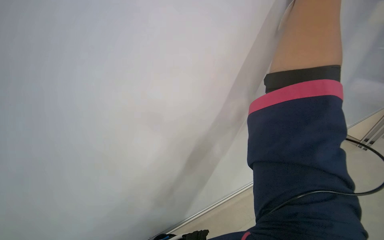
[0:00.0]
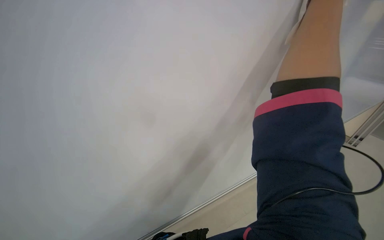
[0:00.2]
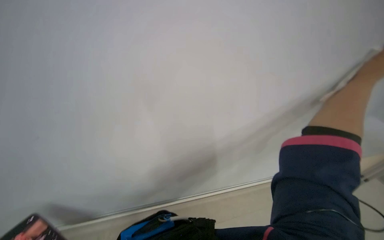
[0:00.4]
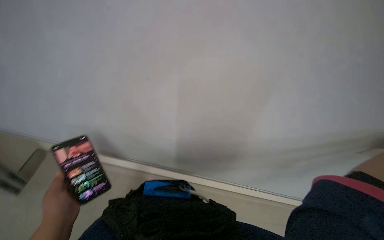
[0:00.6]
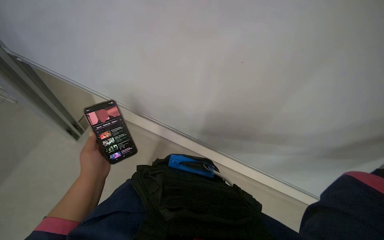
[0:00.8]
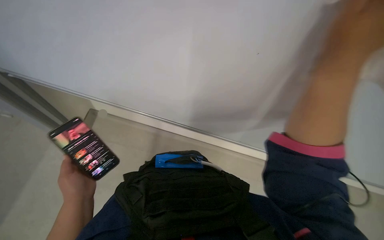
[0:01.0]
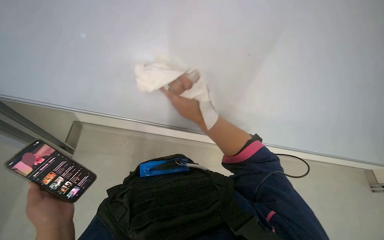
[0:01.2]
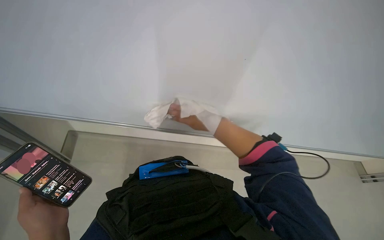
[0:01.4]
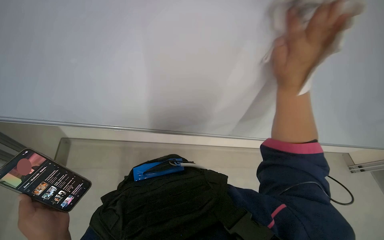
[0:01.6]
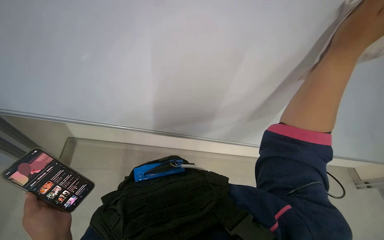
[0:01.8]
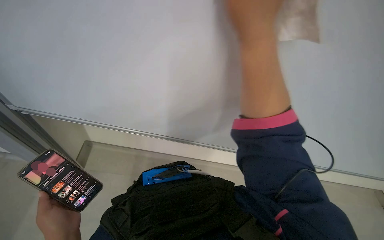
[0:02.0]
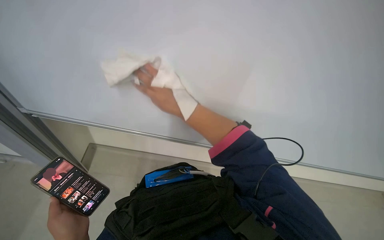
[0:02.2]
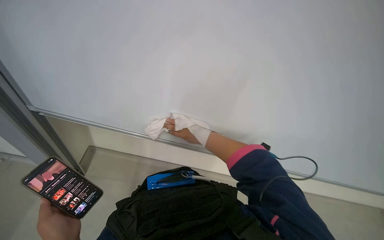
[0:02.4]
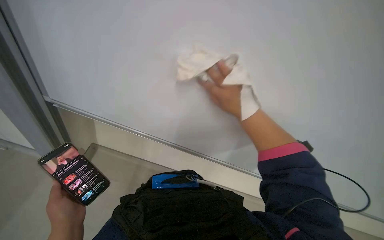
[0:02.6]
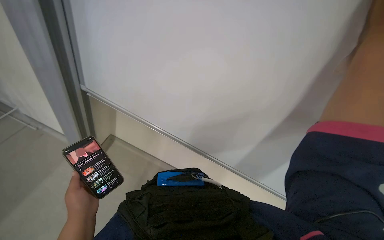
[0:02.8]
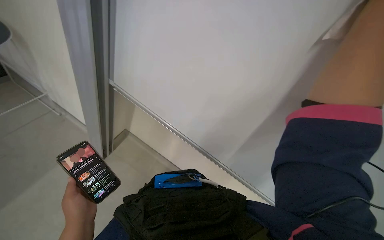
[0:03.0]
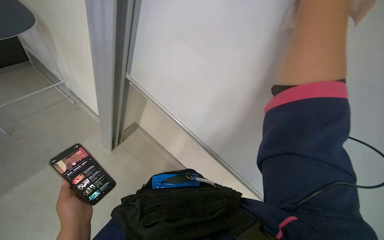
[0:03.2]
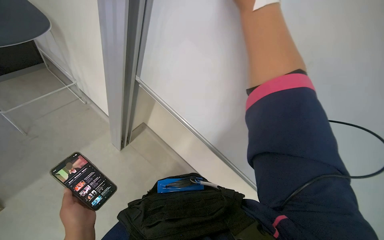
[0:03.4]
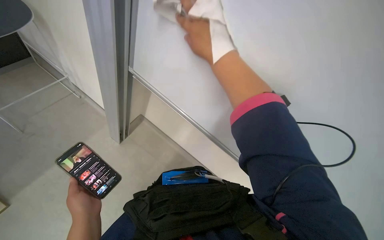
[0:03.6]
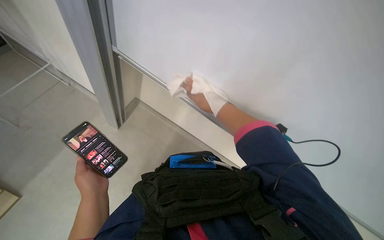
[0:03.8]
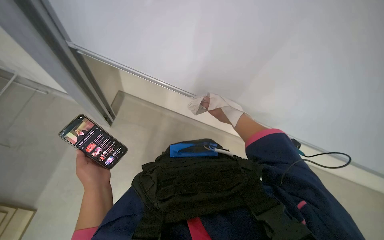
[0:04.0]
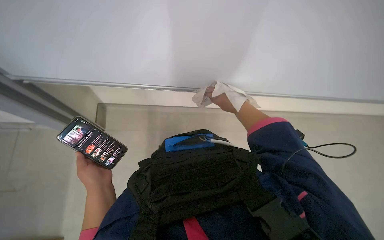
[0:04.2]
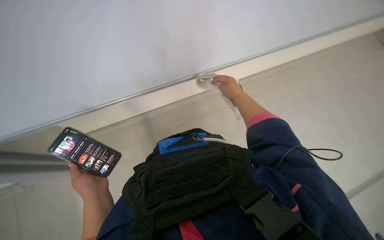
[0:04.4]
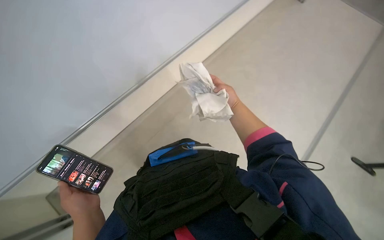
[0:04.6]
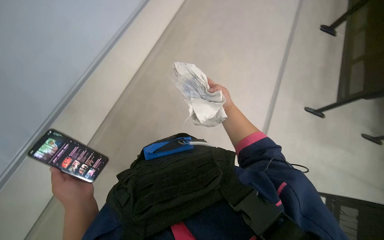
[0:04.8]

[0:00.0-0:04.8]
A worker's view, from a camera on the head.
Job: wiping surfaces.
The whole recording: Wiping surfaces in lecture hall. The worker wipes various surfaces in the lecture hall with a cloth.
0:00.0 to 0:01.6: The wearer looks roughly 25 degrees further downward.
0:03.2 to 0:04.8: The view tilts some 20 degrees downward.

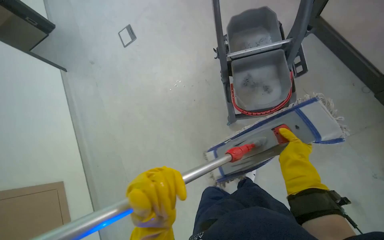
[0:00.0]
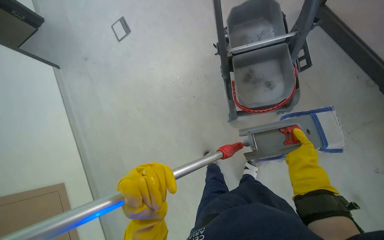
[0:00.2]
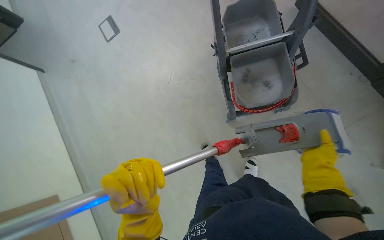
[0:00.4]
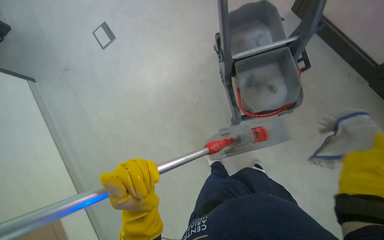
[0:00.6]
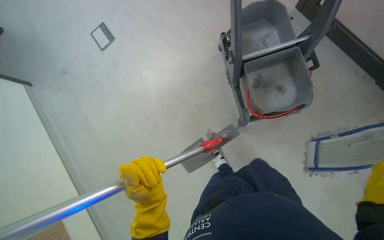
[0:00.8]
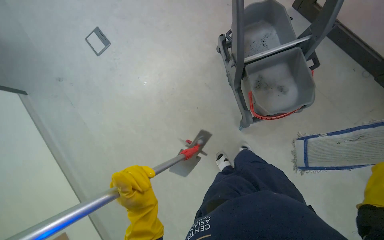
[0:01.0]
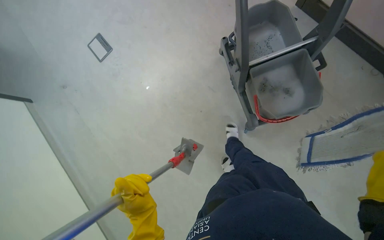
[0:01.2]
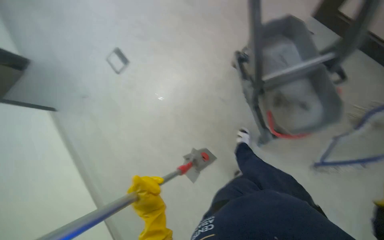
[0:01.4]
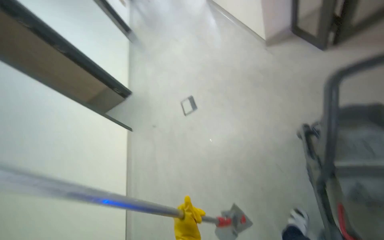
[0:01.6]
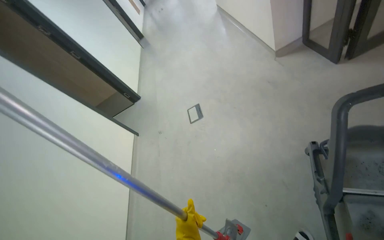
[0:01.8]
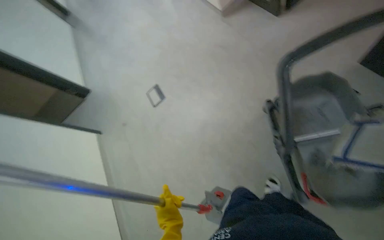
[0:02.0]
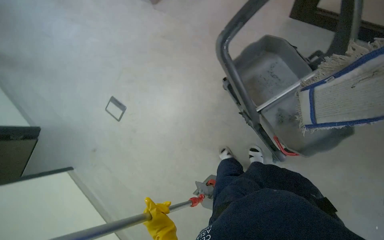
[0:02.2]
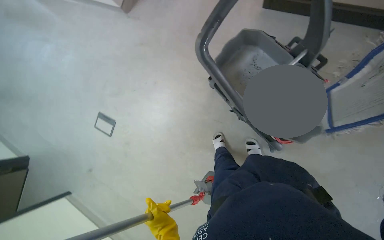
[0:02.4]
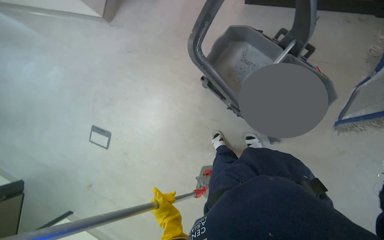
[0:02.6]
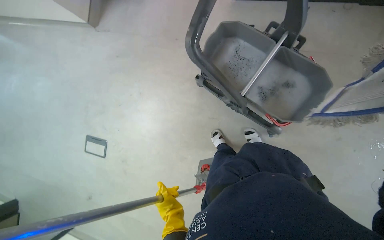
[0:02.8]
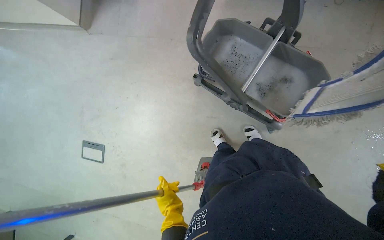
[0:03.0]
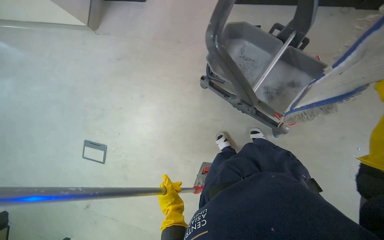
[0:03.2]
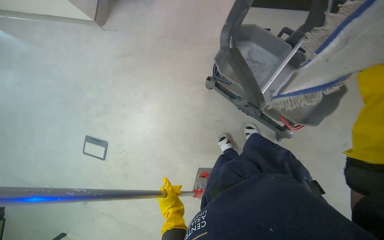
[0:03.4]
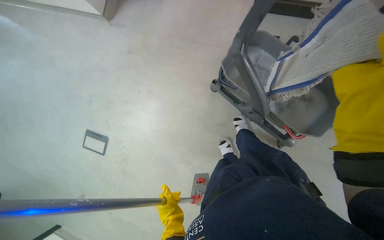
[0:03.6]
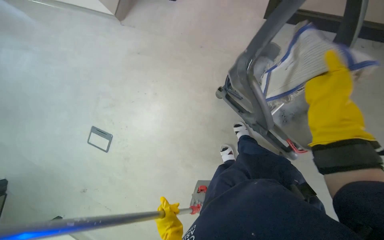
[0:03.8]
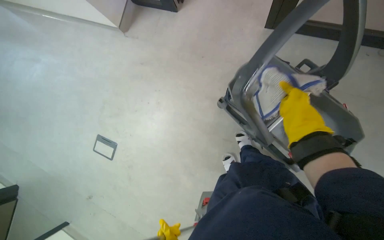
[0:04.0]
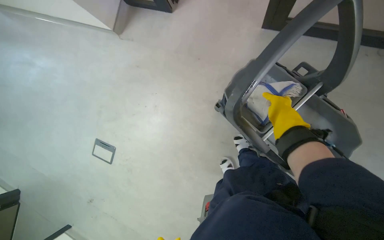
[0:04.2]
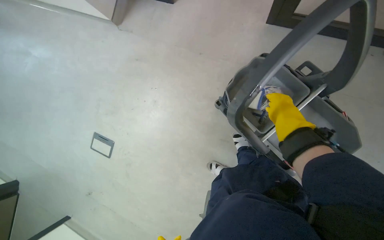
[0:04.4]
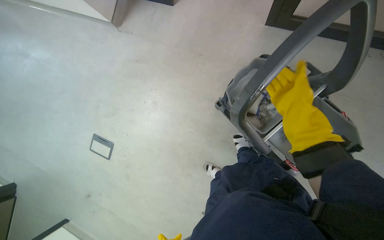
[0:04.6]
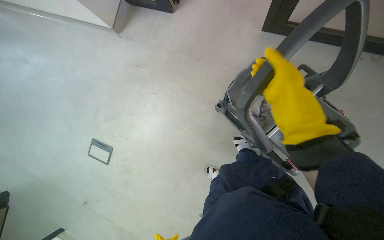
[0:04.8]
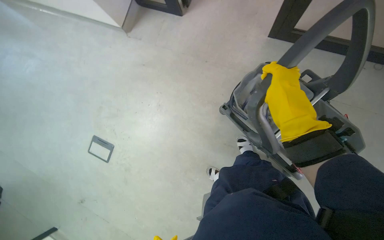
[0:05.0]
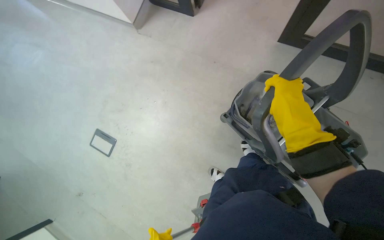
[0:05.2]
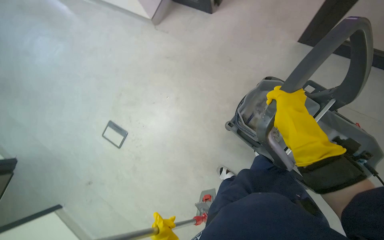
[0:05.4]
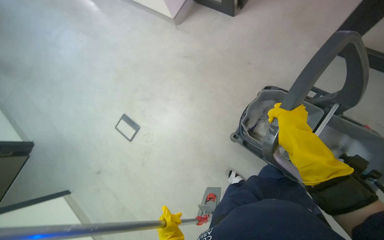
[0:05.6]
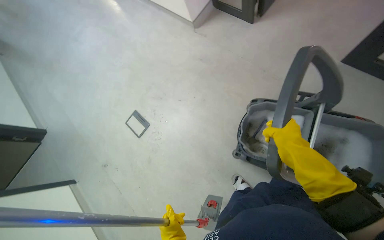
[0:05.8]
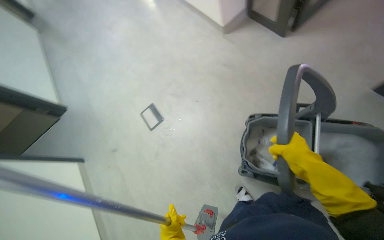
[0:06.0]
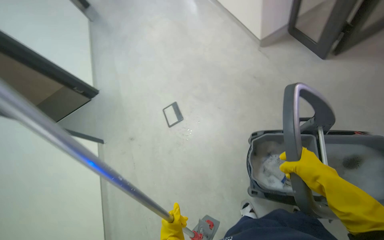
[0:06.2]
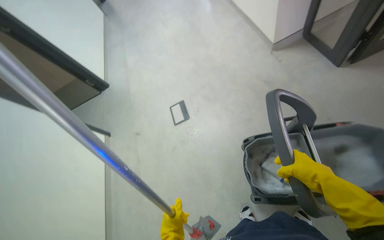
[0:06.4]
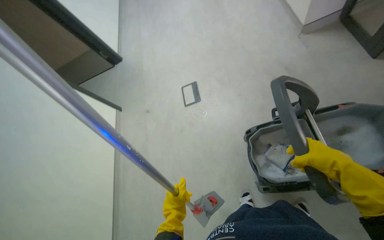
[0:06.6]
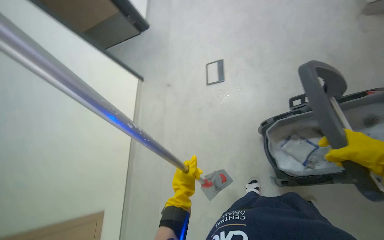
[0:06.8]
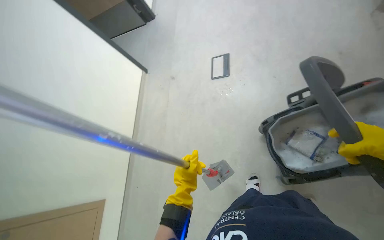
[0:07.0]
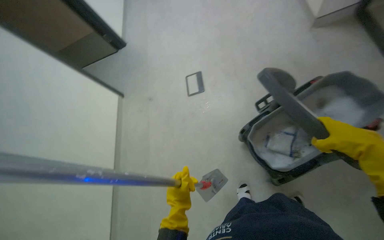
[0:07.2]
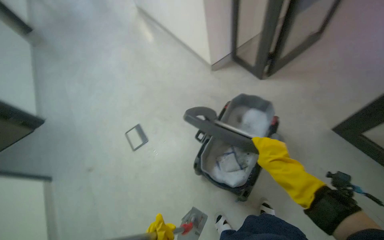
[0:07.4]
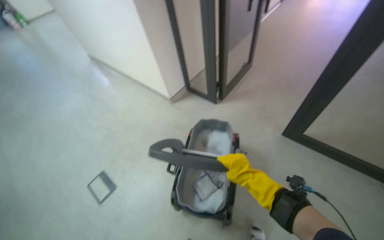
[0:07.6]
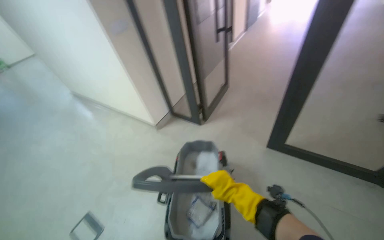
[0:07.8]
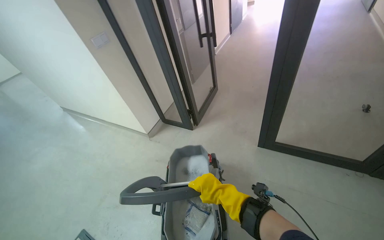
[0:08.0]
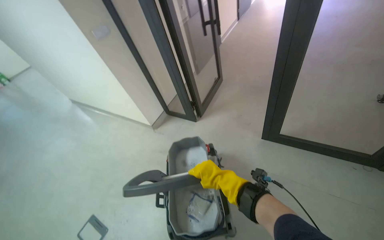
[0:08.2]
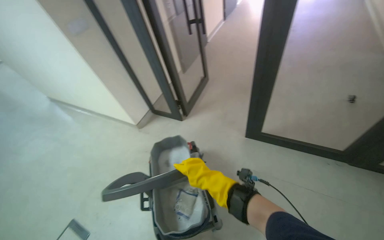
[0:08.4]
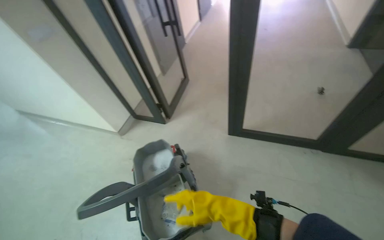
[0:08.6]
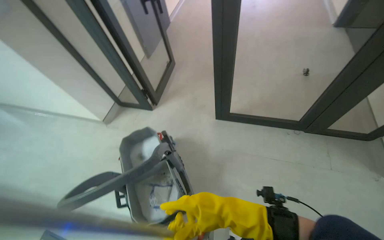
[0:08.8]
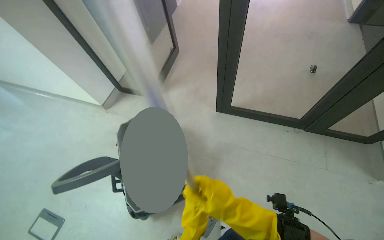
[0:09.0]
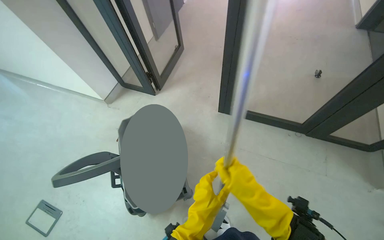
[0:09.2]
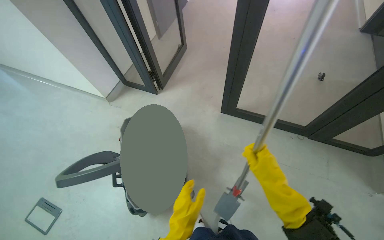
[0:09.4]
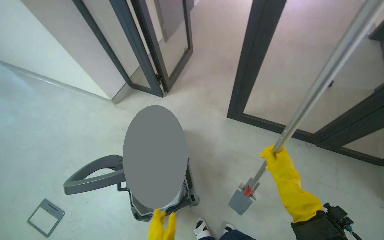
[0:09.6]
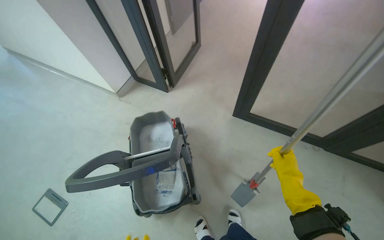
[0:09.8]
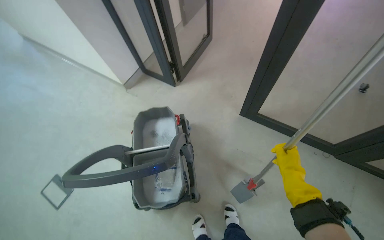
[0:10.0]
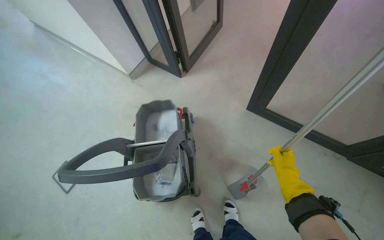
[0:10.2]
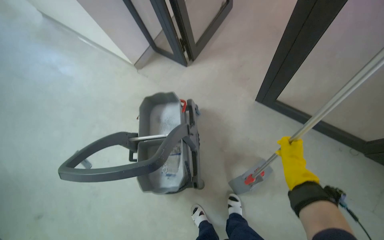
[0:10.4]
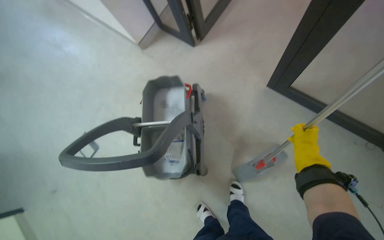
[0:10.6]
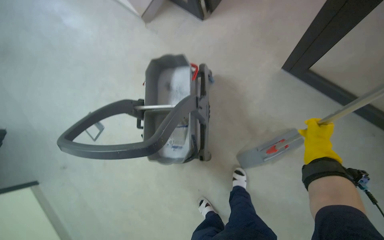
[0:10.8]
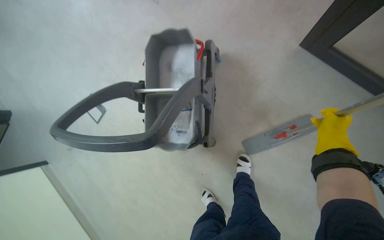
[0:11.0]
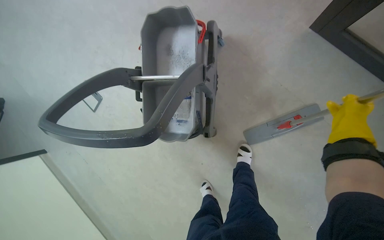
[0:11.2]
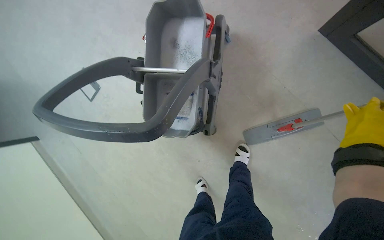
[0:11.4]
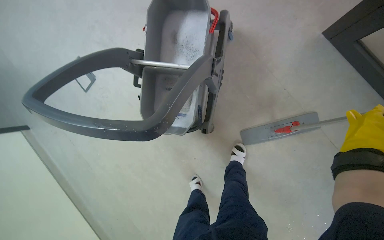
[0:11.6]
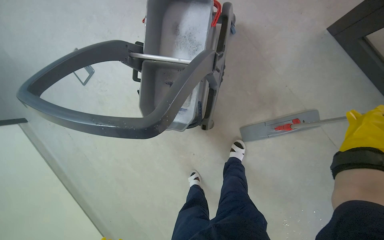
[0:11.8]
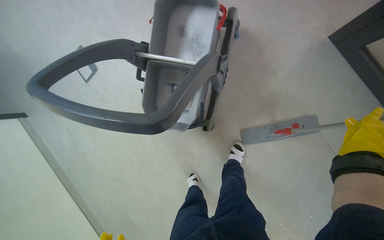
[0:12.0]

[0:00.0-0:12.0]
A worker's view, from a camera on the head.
Job: preparing cleaning supplies.
The whole recording: Preparing mop for cleaning. The worker detaches and attaches mop heads, then dips and wrings the mop.
0:00.0 to 0:01.6: The view tips upward by some 20 degrees.
0:01.6 to 0:03.0: The head rotates some 60 degrees to the right.
0:04.4 to 0:06.0: The scene rotates clockwise by some 30 degrees.
0:06.0 to 0:07.6: The view swings some 20 degrees to the right. The wearer looks roughly 20 degrees further upward.
0:07.6 to 0:09.0: The head turns to the right by approximately 20 degrees. The right hand goes about 20 cm nearer to the camera and down the picture.
0:09.0 to 0:10.4: The wearer looks approximately 20 degrees further to the left. The wearer looks approximately 15 degrees further downward. The right hand goes approximately 40 cm farther from the camera, up the picture and to the right.
0:10.4 to 0:12.0: The camera pitches downward, by roughly 30 degrees.

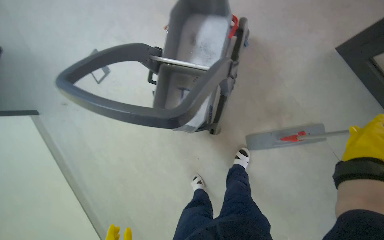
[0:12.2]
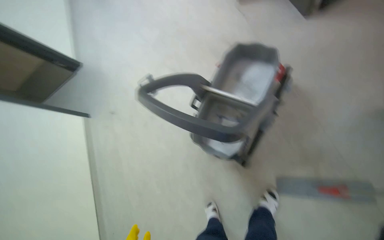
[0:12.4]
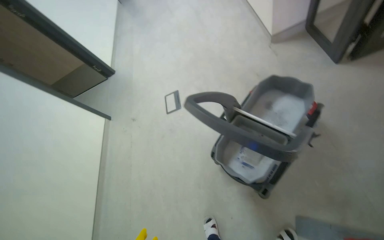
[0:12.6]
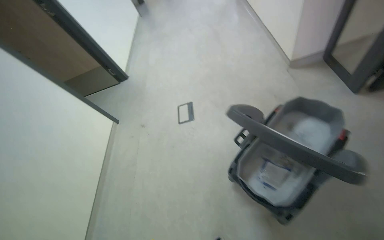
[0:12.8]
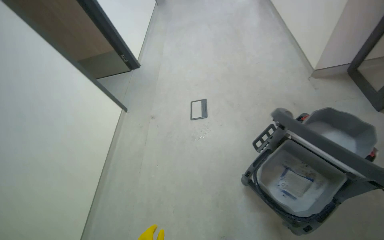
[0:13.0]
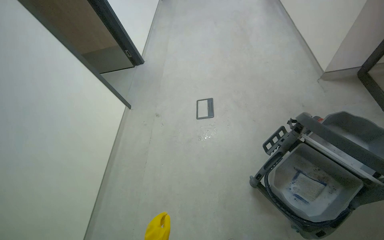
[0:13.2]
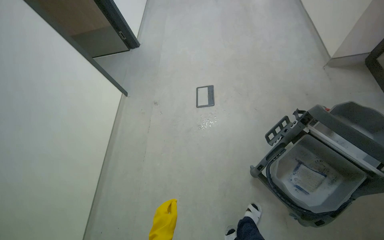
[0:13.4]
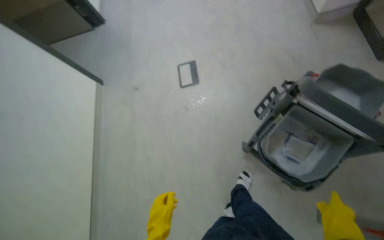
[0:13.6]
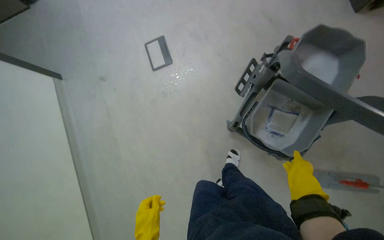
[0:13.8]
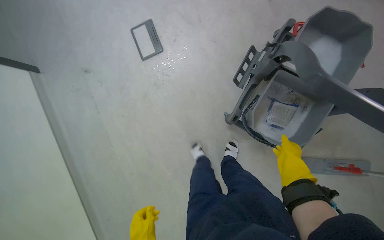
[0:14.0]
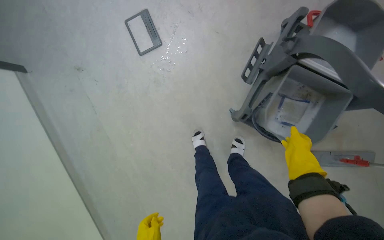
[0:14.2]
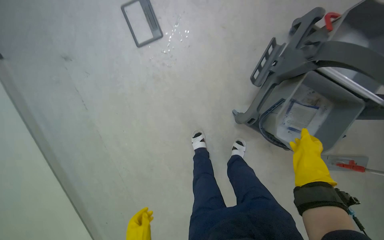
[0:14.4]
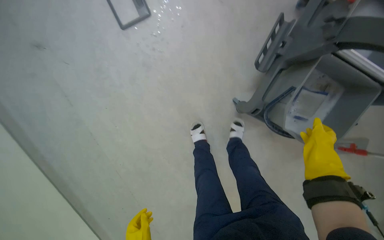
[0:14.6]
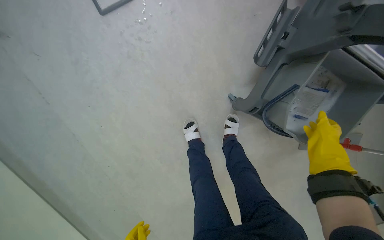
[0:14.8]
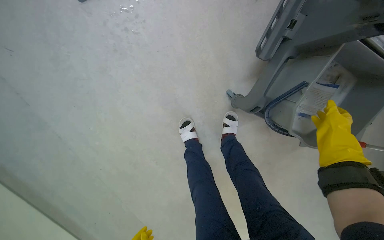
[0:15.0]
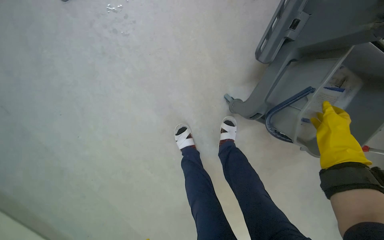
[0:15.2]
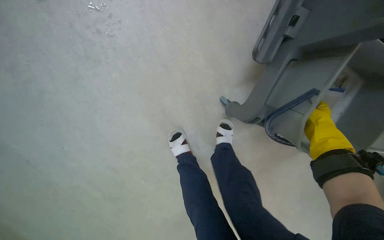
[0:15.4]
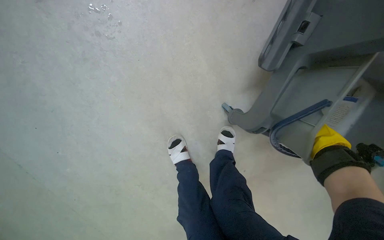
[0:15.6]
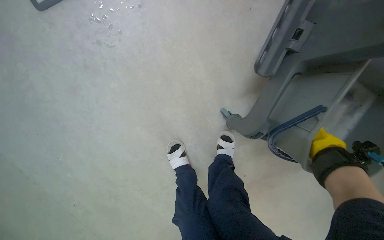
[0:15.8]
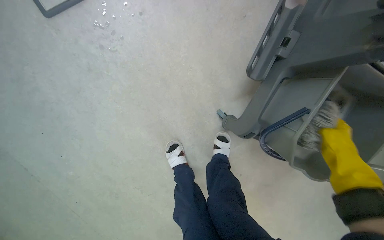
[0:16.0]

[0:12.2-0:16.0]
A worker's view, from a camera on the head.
Job: preparing cleaning supplies.
The whole recording: Preparing mop for cleaning. The worker detaches and attaches mop heads, then dips and wrings the mop.
0:12.2 to 0:13.4: The wearer moves roughly 70 cm. The camera pitches upward, by approximately 20 degrees. The scene turns approximately 40 degrees clockwise in the picture.
0:13.4 to 0:14.8: The camera is carried about 60 cm. The wearer's head swings about 35 degrees to the right. The camera pitches downward, by some 40 degrees.
